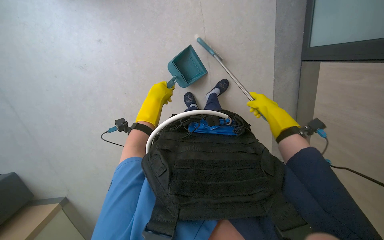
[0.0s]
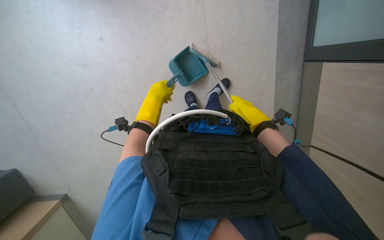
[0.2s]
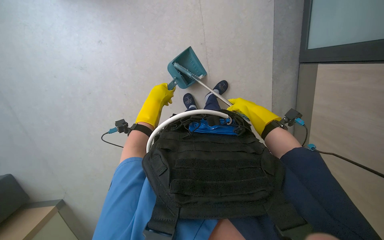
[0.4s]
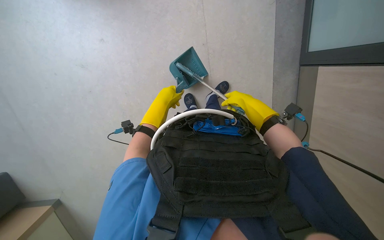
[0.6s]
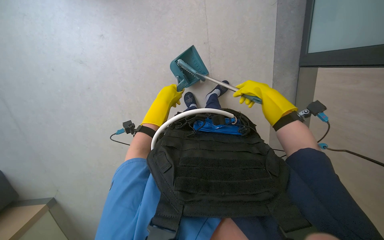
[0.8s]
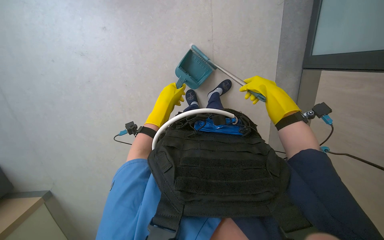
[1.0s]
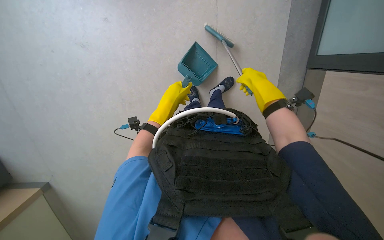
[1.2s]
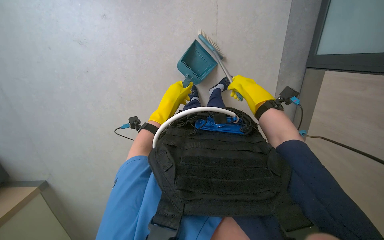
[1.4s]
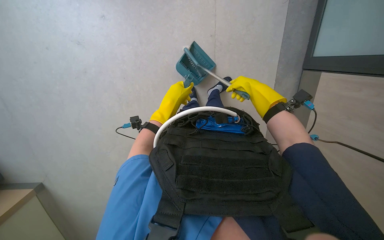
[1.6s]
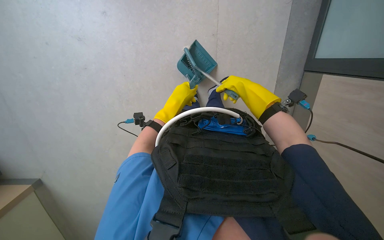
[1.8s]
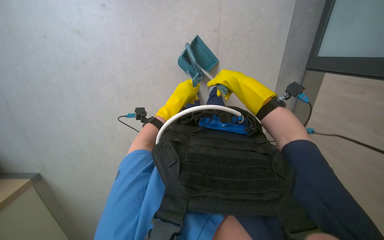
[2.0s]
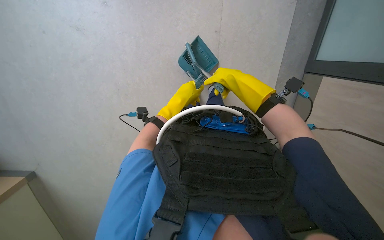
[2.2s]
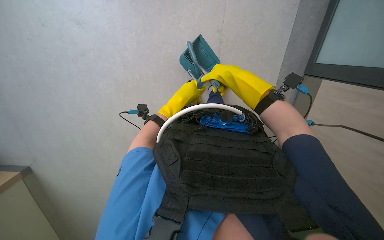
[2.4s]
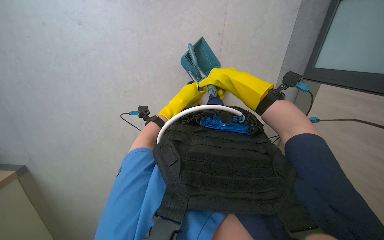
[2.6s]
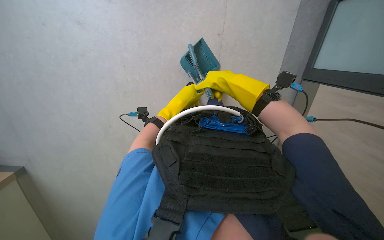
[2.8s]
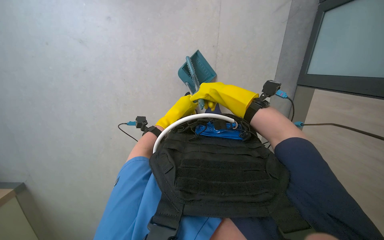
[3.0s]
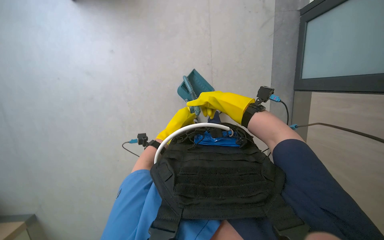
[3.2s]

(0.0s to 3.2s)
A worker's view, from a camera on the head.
Job: sweeping floor.
The whole recording: Sweeping floor with brush and dustpan. The worker sweeps the floor with a brush and collects debris with a dustpan.
0.0s - 1.6s: The right hand moves left and right over some 10 cm, changing direction 2 times.
1.6s - 3.2s: The right hand shifts about 10 cm to the left.

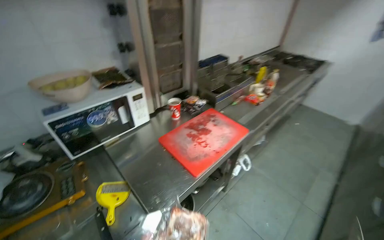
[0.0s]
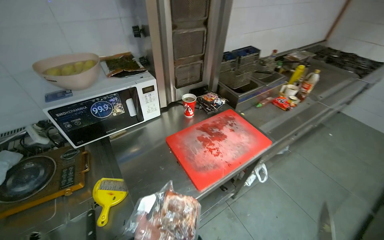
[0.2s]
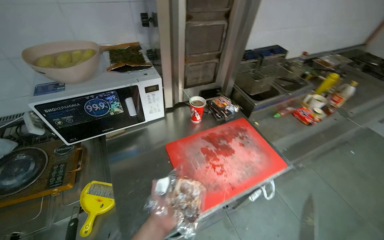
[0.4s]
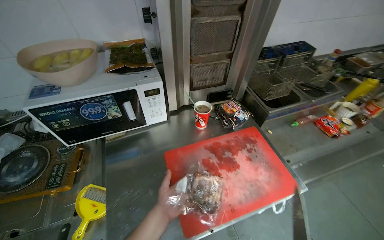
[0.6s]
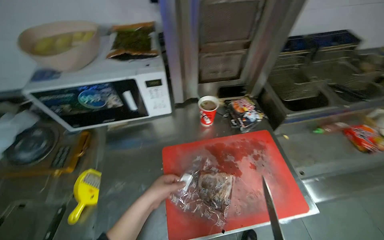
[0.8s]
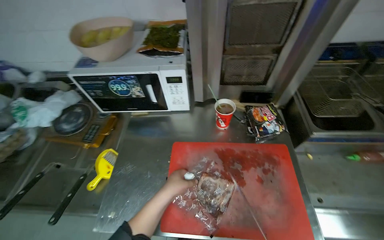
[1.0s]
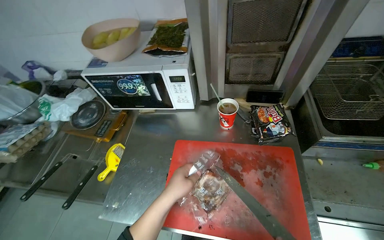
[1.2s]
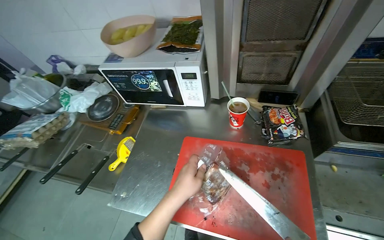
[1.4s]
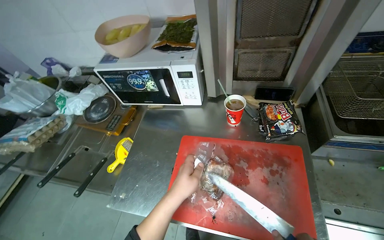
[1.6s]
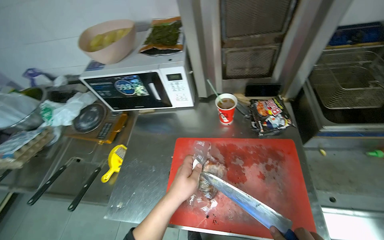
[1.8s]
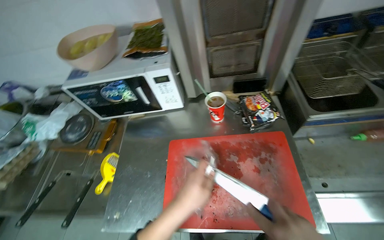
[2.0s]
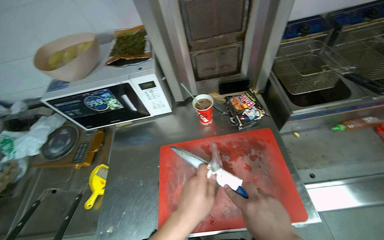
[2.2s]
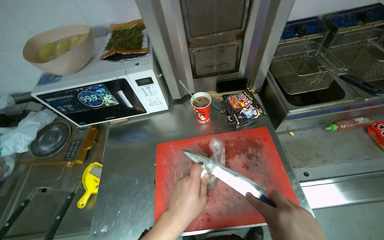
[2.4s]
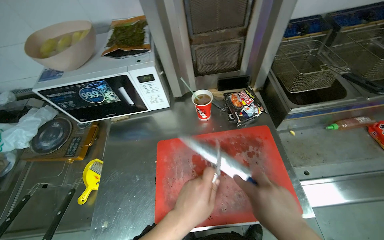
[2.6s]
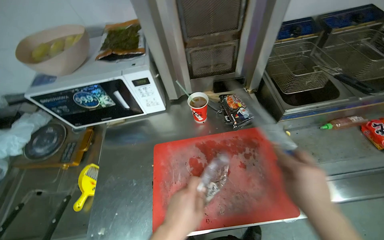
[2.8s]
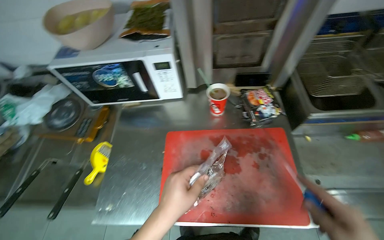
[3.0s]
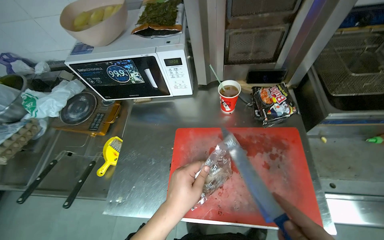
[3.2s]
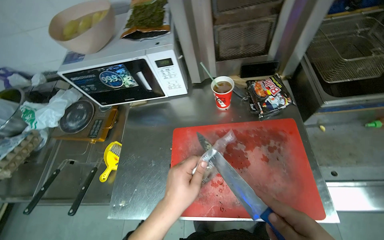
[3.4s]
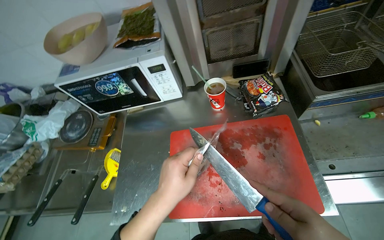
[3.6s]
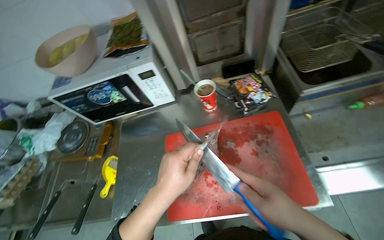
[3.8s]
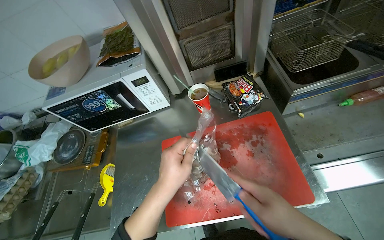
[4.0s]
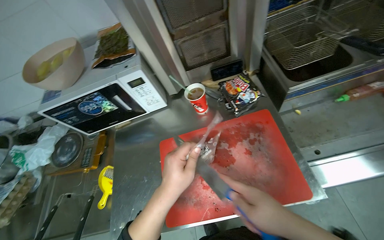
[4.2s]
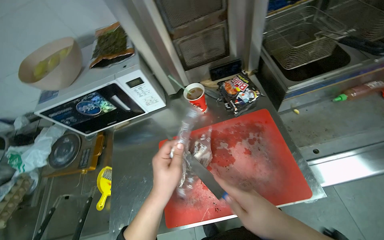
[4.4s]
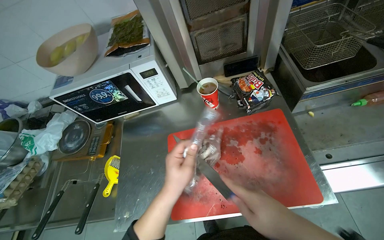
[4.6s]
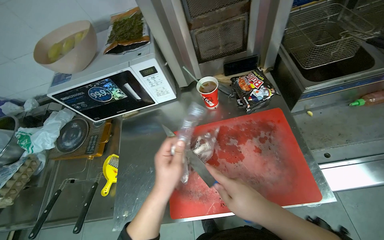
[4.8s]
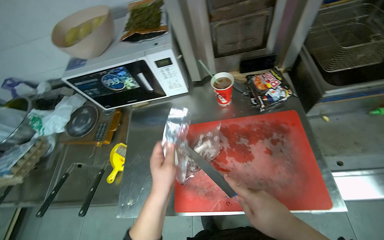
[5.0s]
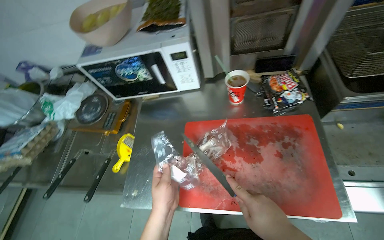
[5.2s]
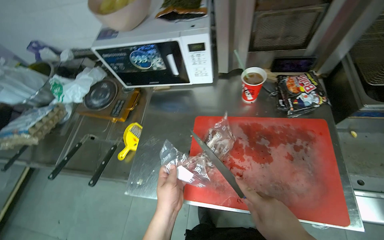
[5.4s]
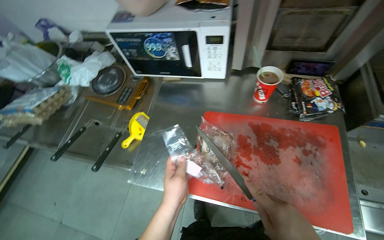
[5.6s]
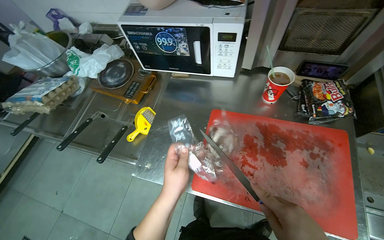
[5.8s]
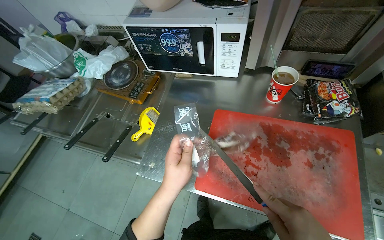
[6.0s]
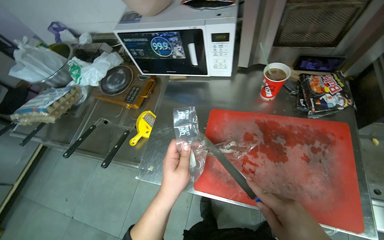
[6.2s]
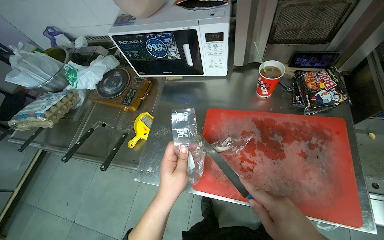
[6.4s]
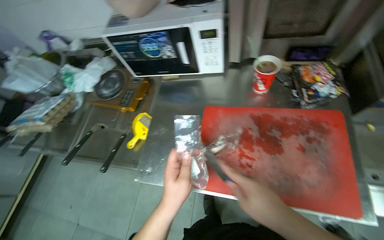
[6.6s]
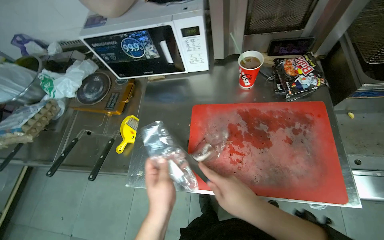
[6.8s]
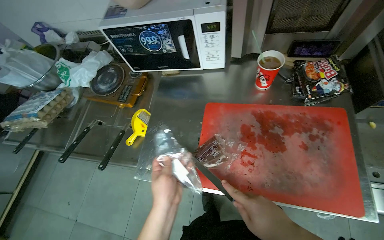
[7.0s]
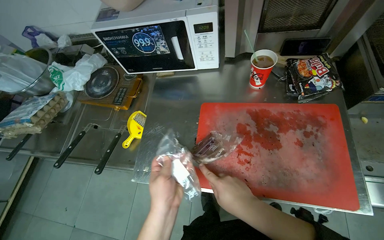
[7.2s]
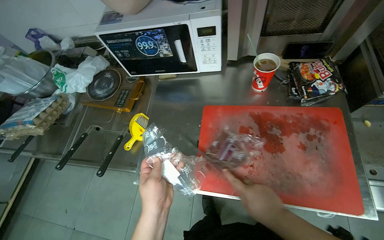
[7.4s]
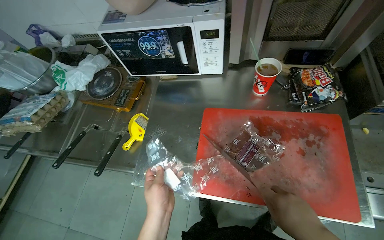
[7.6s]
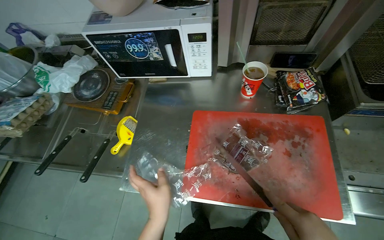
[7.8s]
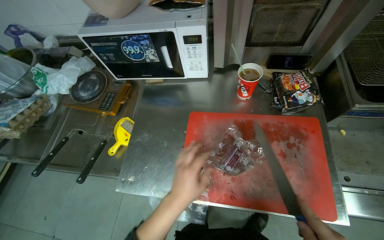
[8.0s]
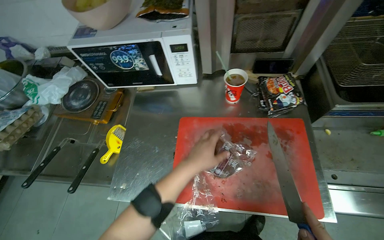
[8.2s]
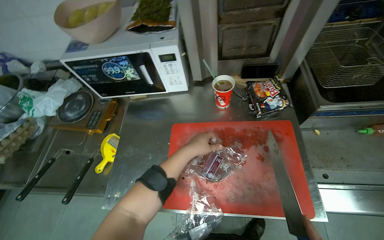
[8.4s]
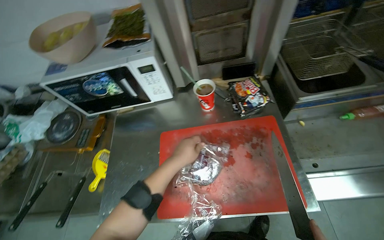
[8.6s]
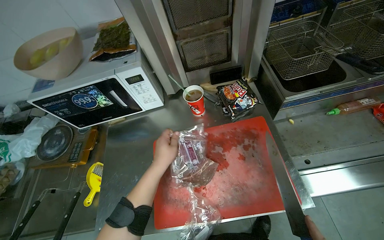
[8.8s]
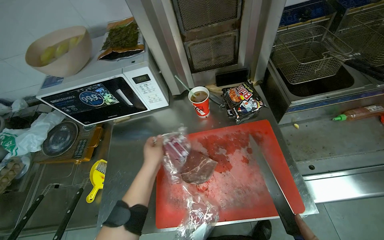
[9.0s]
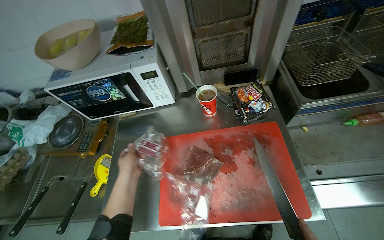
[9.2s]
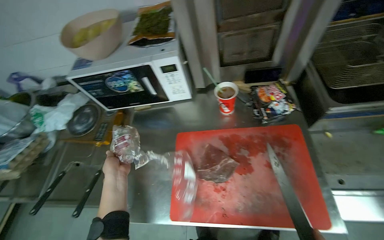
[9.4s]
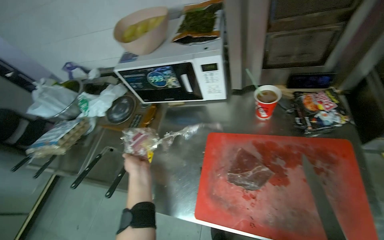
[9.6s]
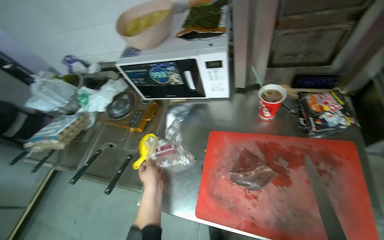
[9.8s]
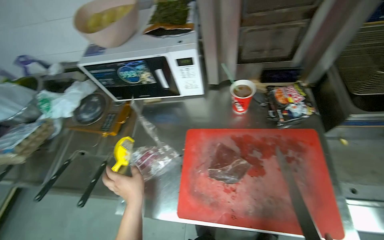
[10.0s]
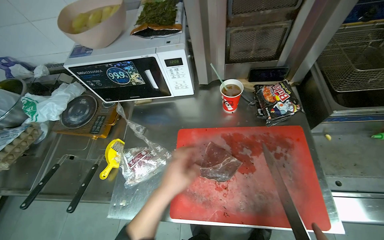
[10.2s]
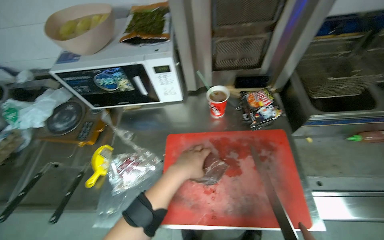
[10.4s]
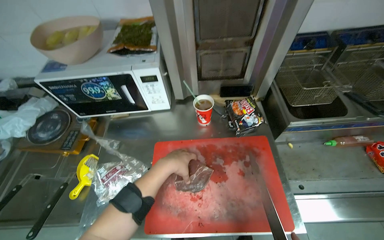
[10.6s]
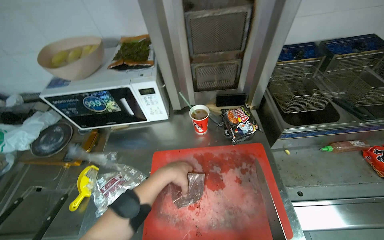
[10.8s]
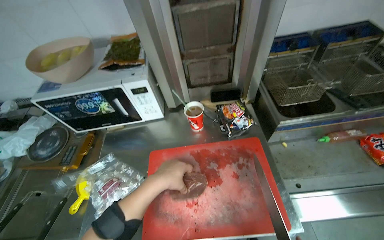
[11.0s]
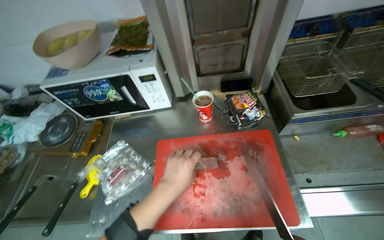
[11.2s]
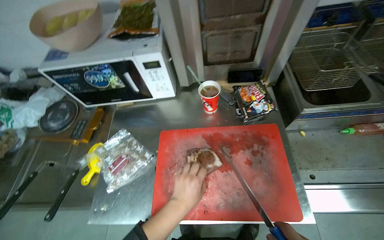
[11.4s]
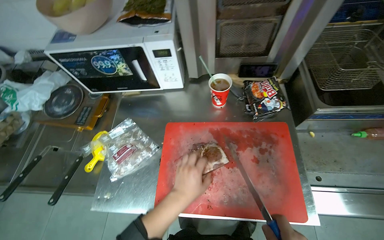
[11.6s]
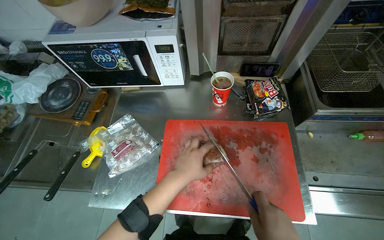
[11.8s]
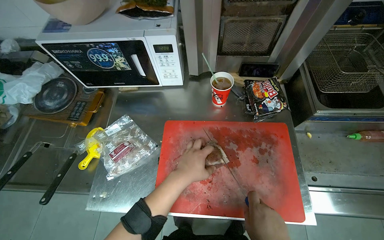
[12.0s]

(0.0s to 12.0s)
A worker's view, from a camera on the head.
Job: preparing food.
The whole recording: Slicing meat on cutting board. The worker continues slicing meat into smaller pieces on a red cutting board.
0.0s - 1.6s: The camera travels roughly 70 cm. The head rotates roughly 65 degrees to the left.
4.4s - 6.0s: Everything in view rotates roughly 30 degrees clockwise.
7.6s - 9.0s: The left hand shifts about 20 cm up the picture and farther from the camera.

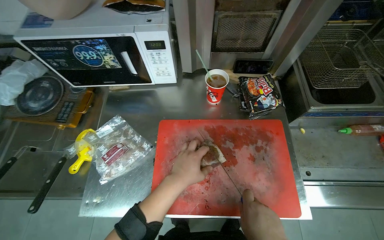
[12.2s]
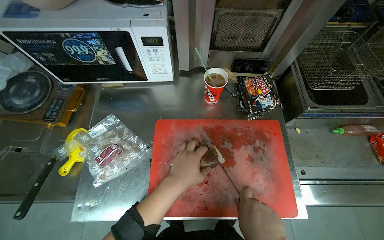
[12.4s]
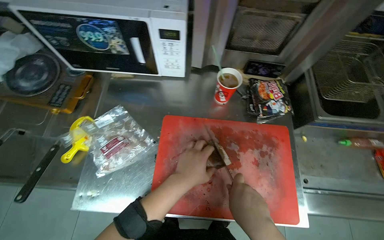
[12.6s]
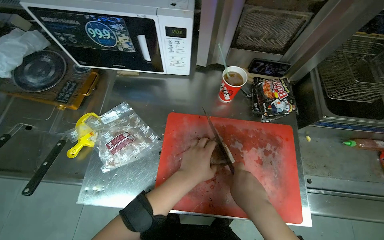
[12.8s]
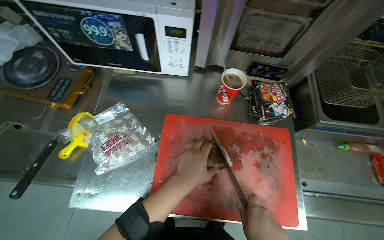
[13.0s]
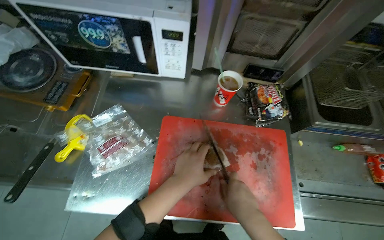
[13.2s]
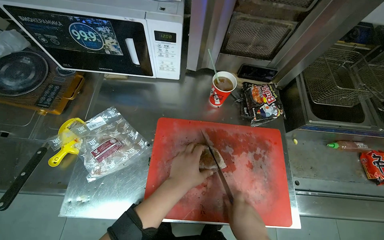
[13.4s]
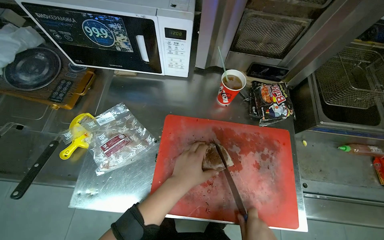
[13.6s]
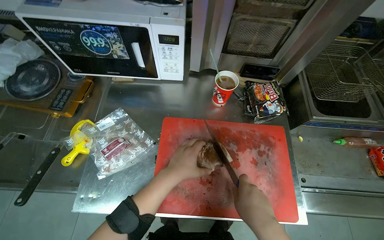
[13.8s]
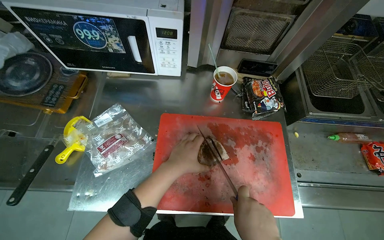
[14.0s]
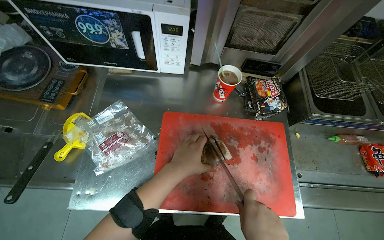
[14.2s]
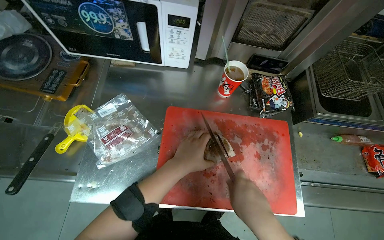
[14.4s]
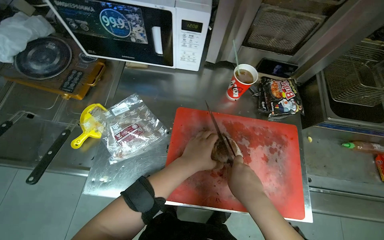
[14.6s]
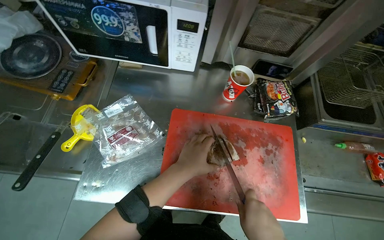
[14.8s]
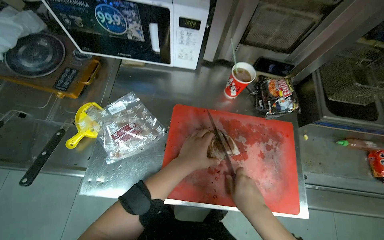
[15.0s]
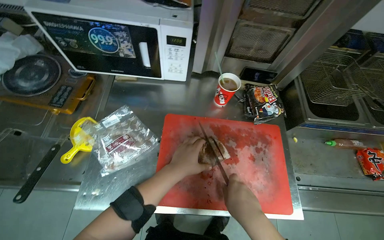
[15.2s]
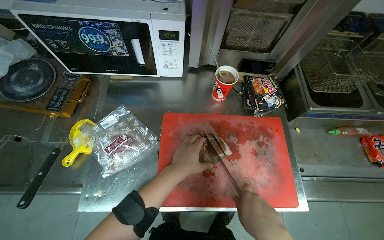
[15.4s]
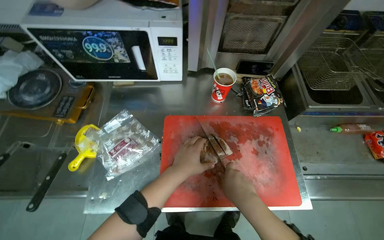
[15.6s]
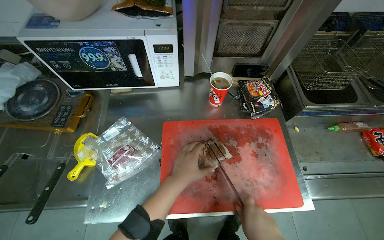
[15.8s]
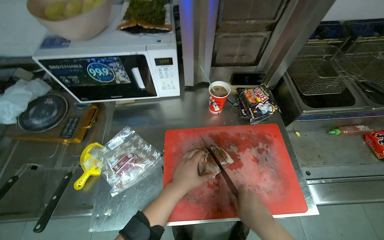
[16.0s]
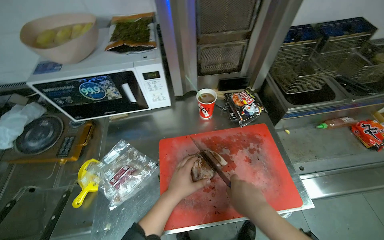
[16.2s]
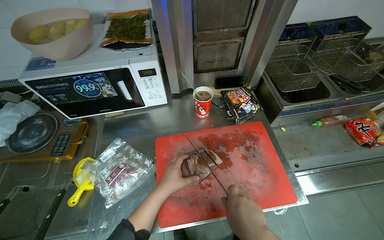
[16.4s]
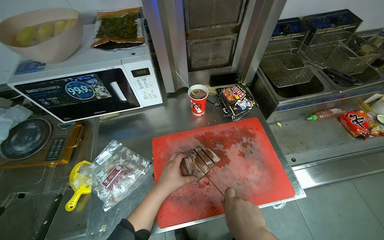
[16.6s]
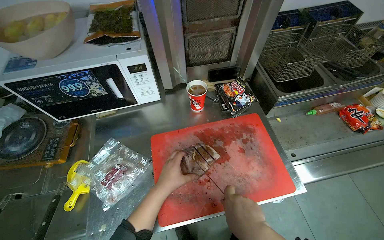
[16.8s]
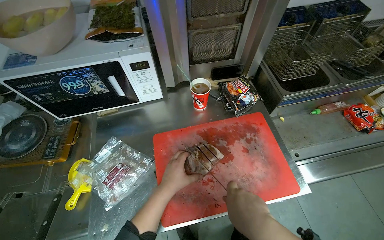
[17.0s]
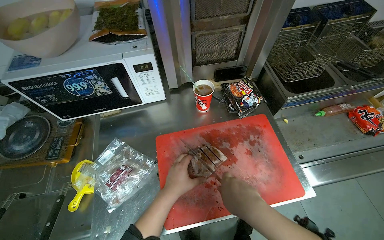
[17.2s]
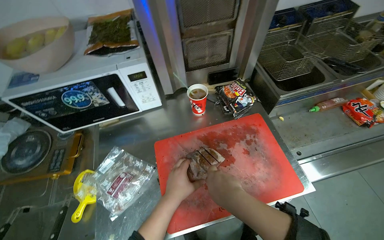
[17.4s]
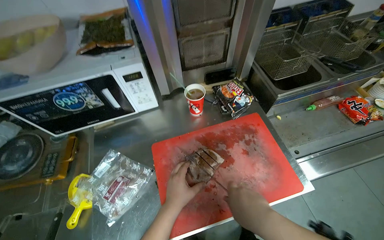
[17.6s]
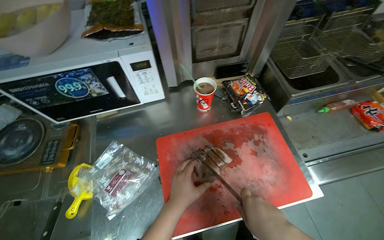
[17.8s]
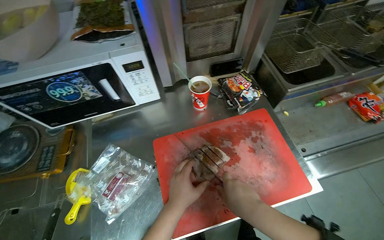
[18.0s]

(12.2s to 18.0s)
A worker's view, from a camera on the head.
Job: preparing food.
The whole recording: Slicing meat on cutting board. The worker continues slicing meat into smaller pieces on a red cutting board.
15.0s - 16.6s: The right hand swings nearer and farther, roughly 10 cm each way, with 2 reversals.
16.6s - 18.0s: The hands make small movements and keep their place.
